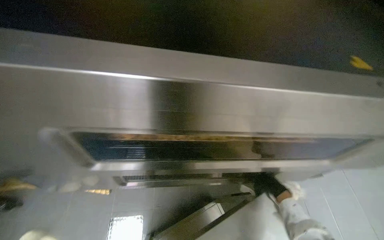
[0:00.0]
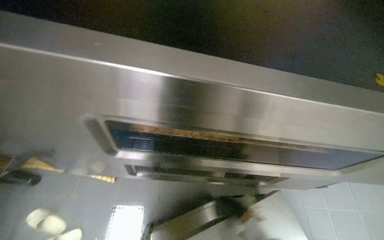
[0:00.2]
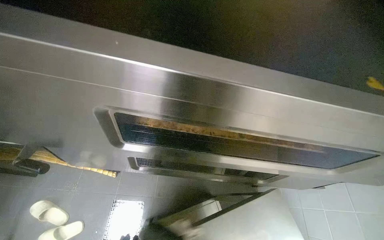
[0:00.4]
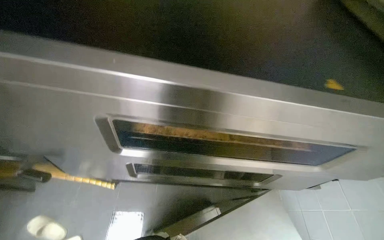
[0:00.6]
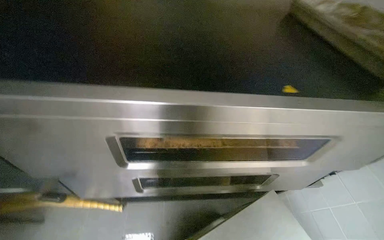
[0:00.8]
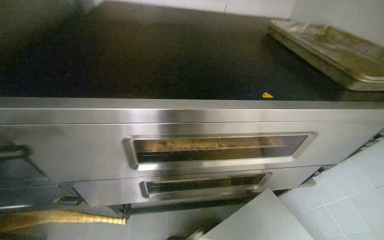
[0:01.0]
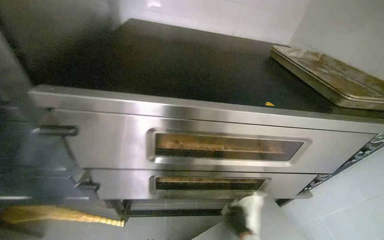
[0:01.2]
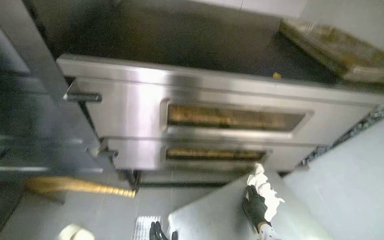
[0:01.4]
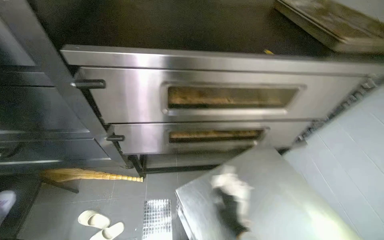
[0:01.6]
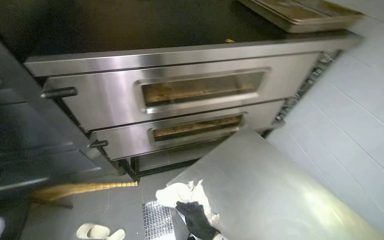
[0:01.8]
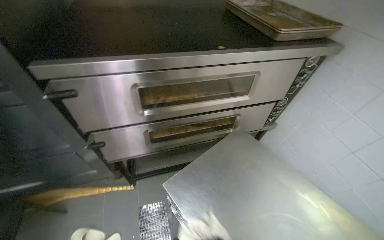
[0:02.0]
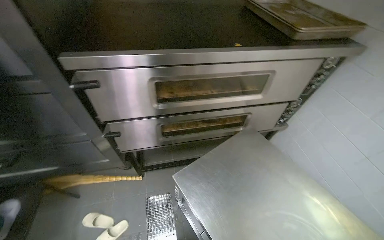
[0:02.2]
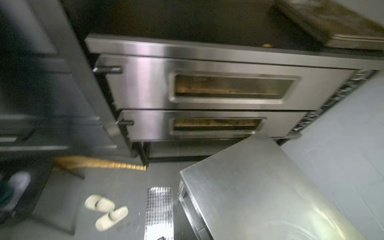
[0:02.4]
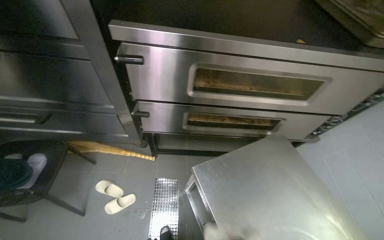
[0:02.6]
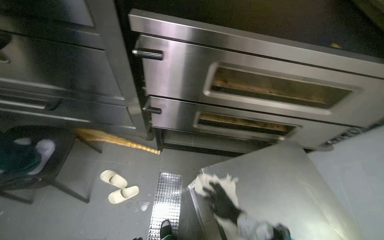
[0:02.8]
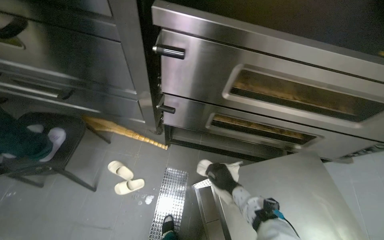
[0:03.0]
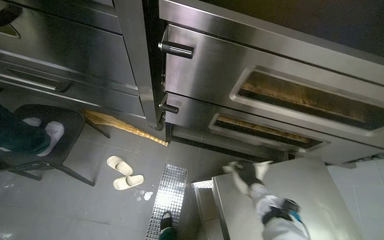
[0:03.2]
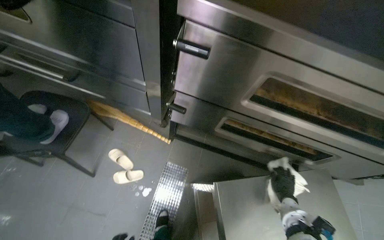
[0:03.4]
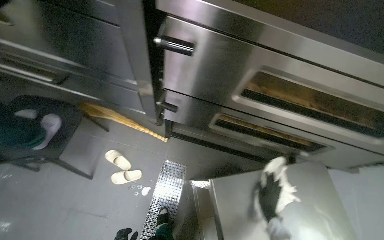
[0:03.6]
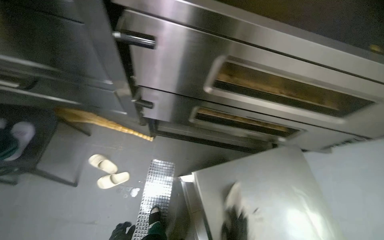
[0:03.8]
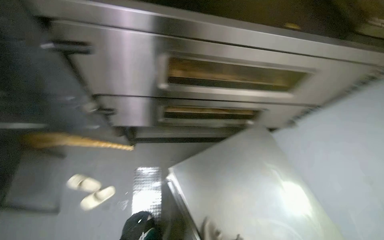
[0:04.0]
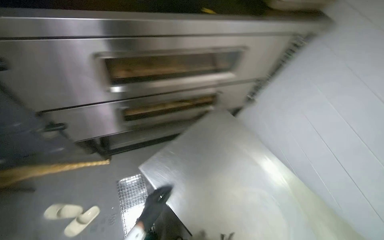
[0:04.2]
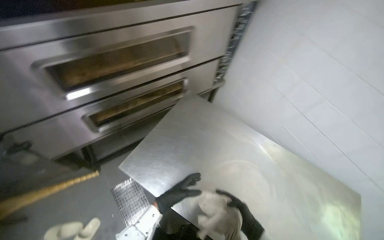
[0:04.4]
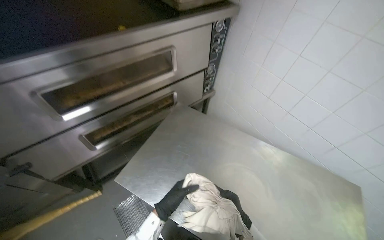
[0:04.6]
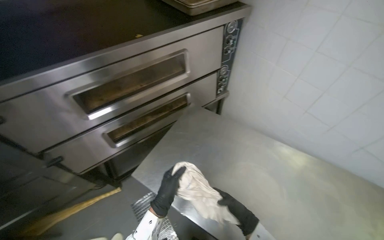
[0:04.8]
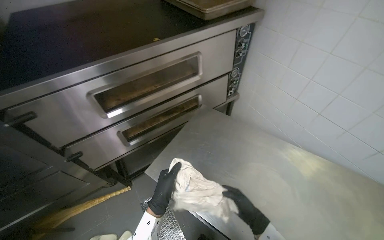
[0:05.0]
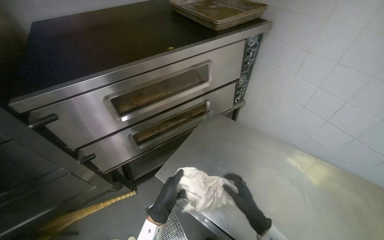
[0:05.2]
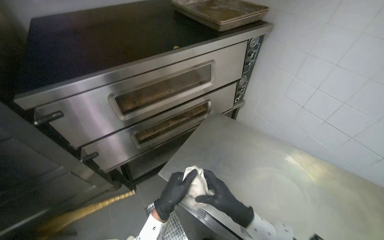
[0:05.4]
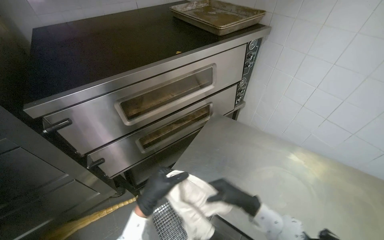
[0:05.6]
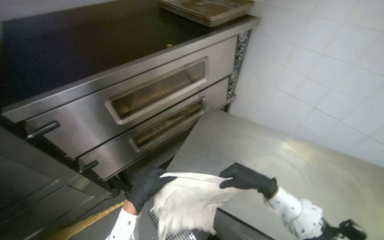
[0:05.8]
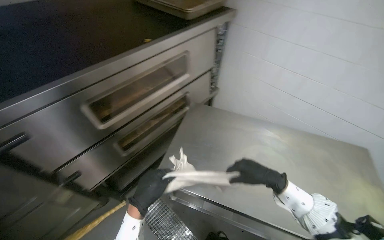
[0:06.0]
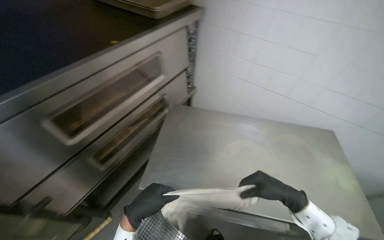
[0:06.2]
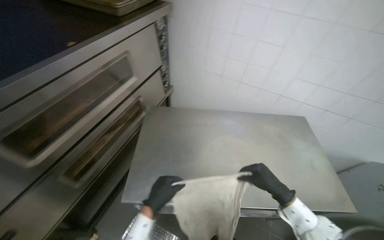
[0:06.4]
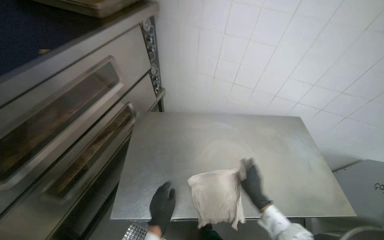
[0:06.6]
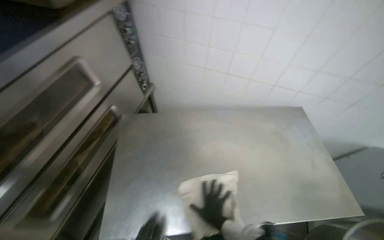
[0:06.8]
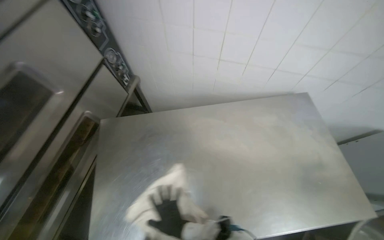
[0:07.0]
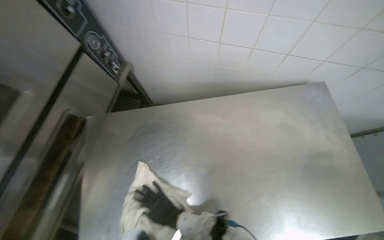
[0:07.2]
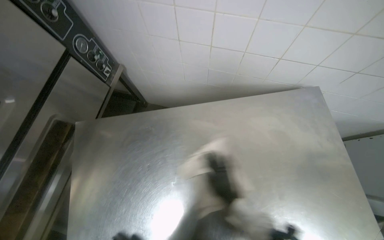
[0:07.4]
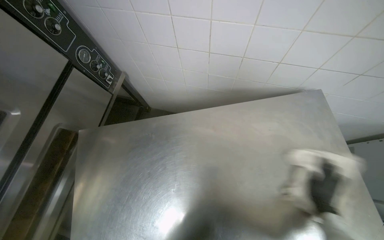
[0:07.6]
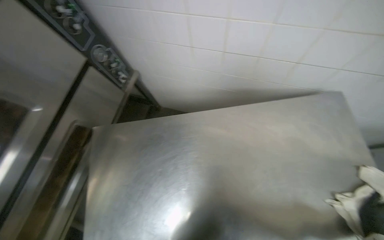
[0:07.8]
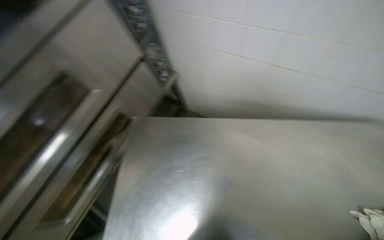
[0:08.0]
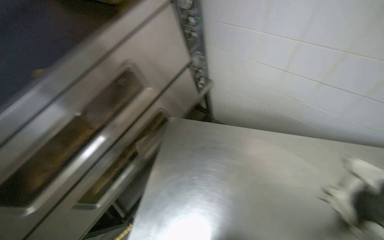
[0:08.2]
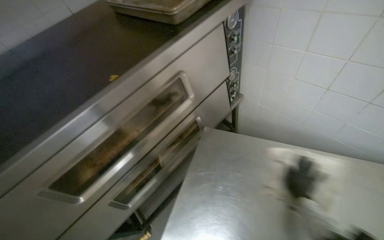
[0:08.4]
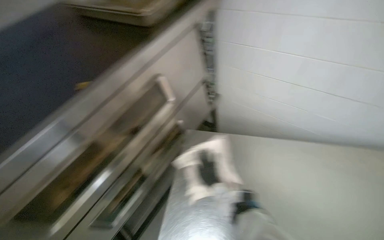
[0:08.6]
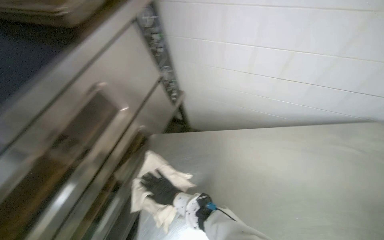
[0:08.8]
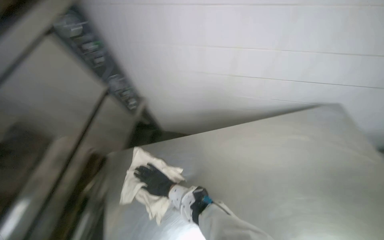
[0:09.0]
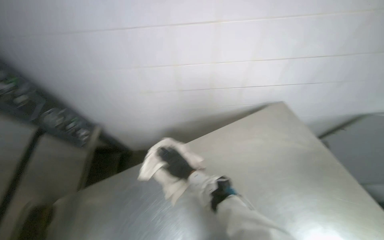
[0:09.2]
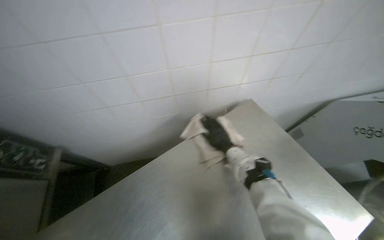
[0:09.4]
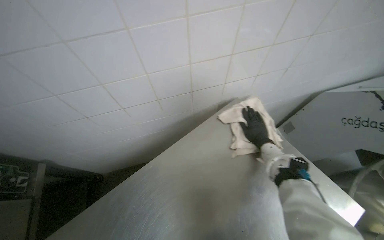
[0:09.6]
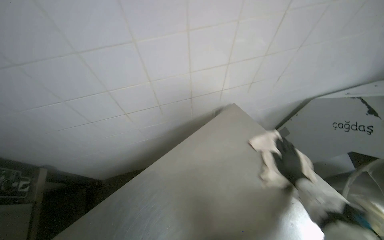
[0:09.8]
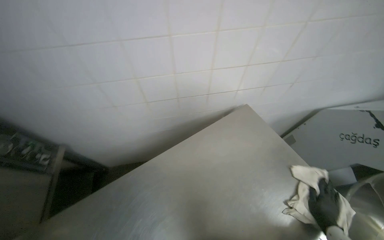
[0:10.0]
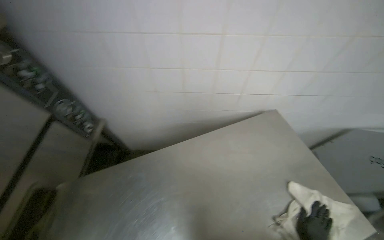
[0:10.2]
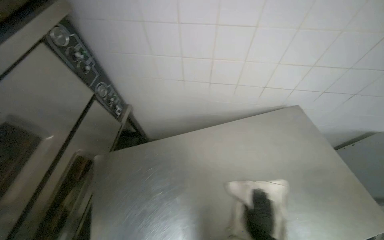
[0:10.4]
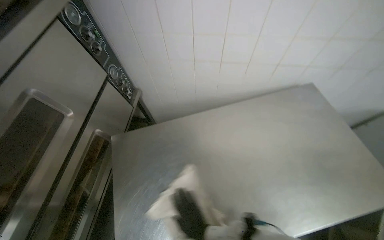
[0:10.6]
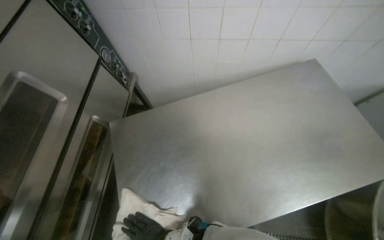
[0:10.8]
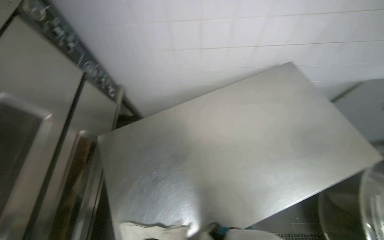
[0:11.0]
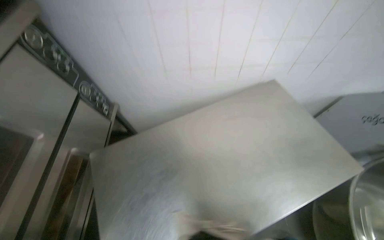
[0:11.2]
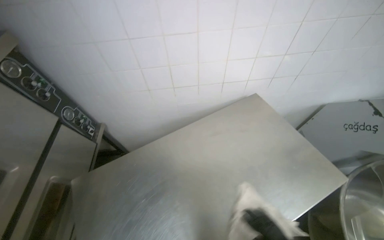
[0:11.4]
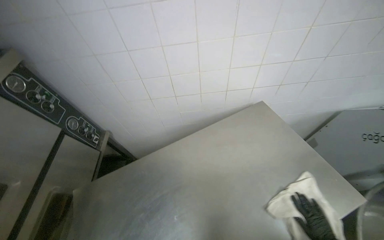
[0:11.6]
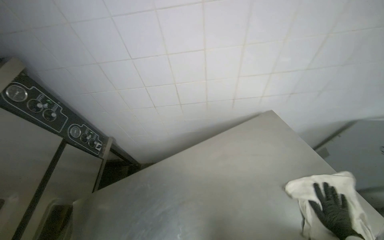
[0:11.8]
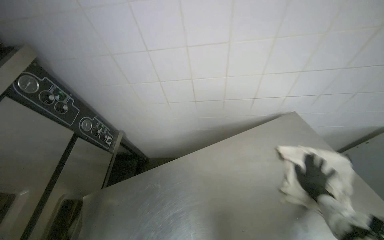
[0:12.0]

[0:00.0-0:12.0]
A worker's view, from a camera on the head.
Job: wiping surfaces.
The whole recording: Cleaning kitchen surfaces. The worker wrings a cloth and wipes down the metal kitchen countertop and oven doors.
0:03.0 to 0:04.4: The head rotates some 45 degrees to the right.
0:04.4 to 0:06.0: The left hand shifts roughly 15 cm nearer to the camera.
0:06.0 to 0:07.6: The head travels approximately 60 cm. The head turns to the right by some 25 degrees. The view tips downward by some 20 degrees.
0:09.0 to 0:10.4: The head turns to the left by roughly 20 degrees.

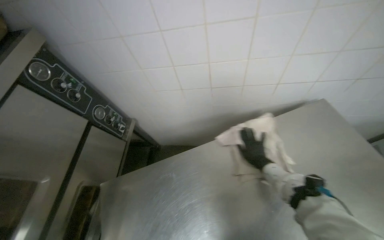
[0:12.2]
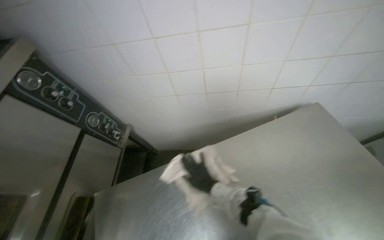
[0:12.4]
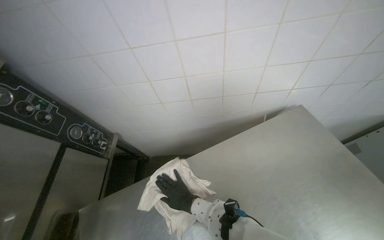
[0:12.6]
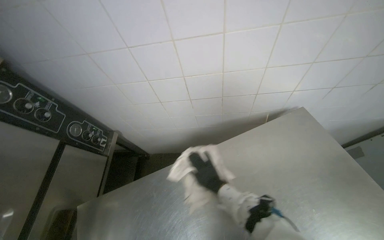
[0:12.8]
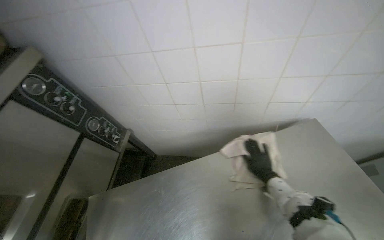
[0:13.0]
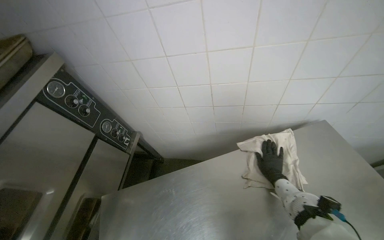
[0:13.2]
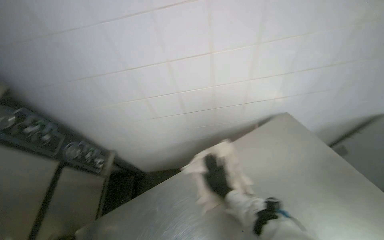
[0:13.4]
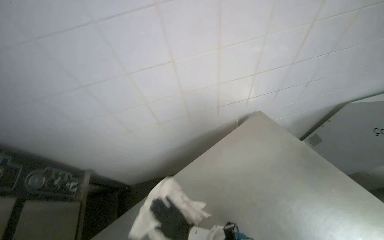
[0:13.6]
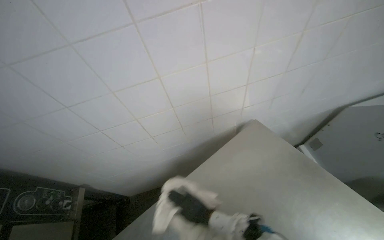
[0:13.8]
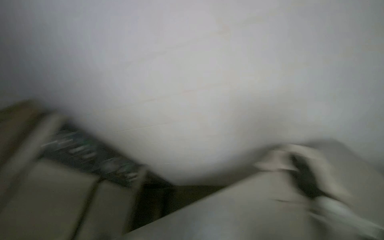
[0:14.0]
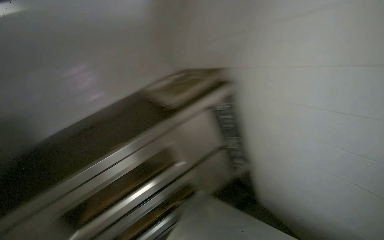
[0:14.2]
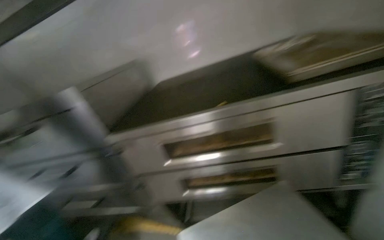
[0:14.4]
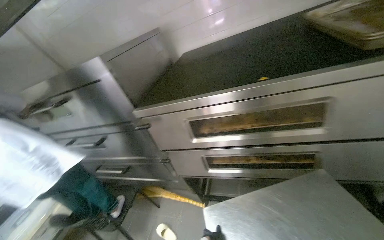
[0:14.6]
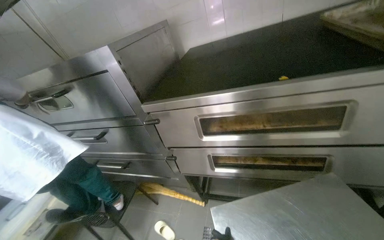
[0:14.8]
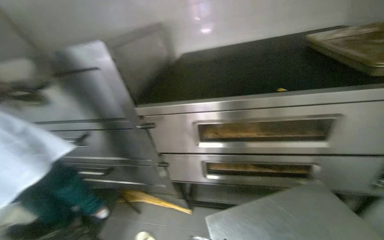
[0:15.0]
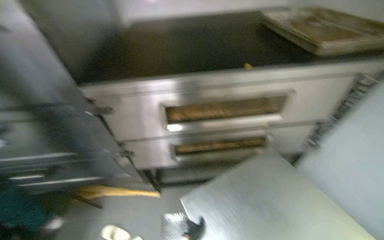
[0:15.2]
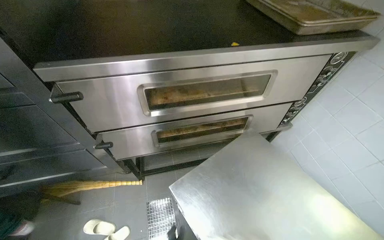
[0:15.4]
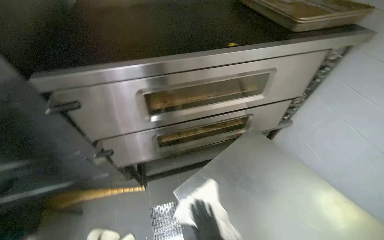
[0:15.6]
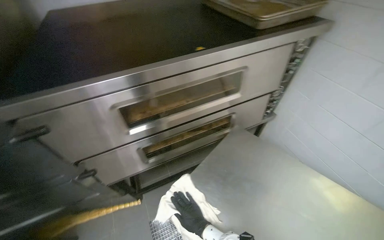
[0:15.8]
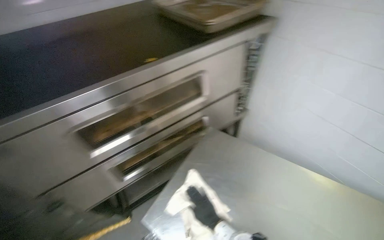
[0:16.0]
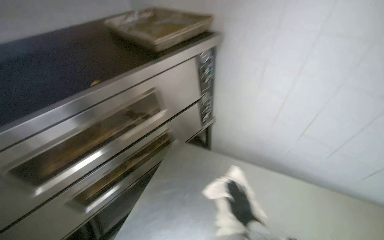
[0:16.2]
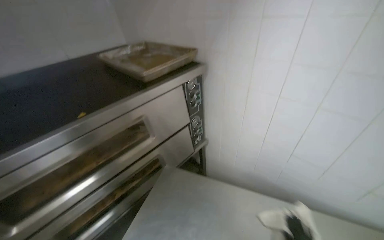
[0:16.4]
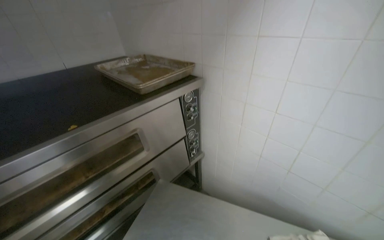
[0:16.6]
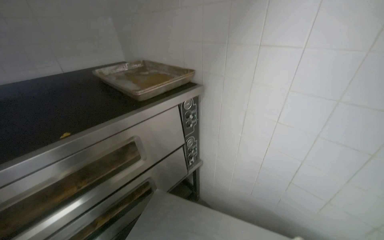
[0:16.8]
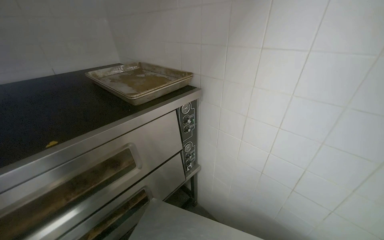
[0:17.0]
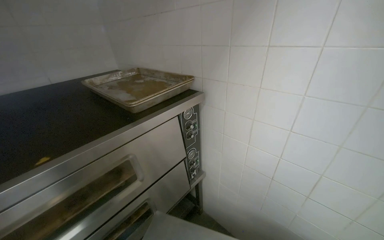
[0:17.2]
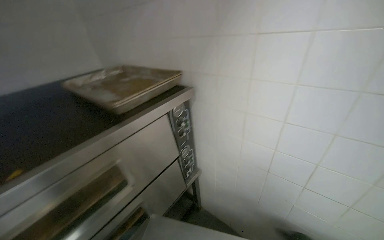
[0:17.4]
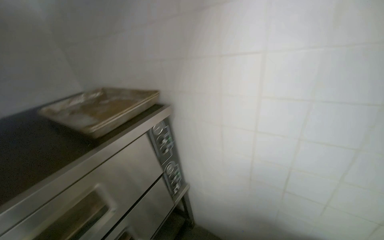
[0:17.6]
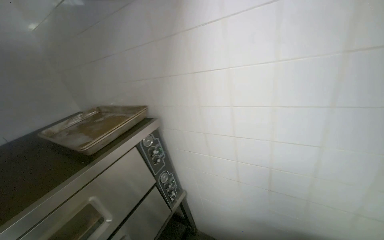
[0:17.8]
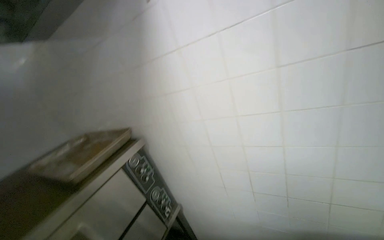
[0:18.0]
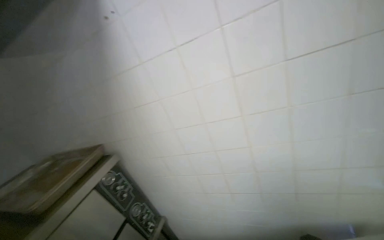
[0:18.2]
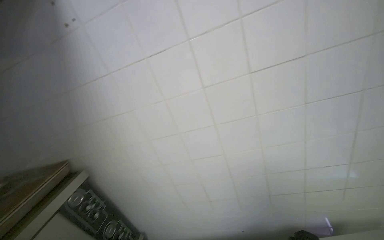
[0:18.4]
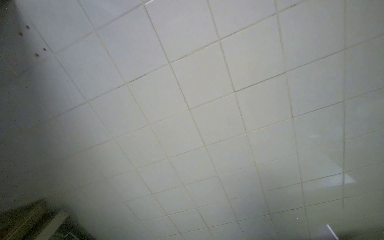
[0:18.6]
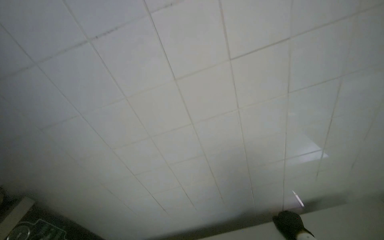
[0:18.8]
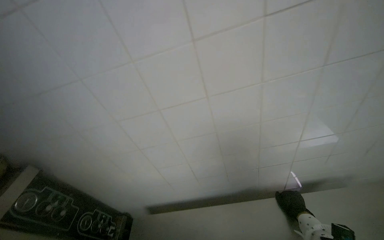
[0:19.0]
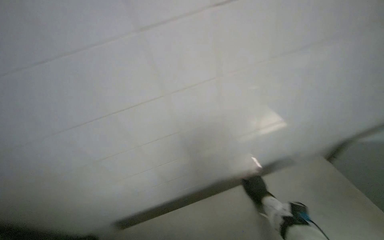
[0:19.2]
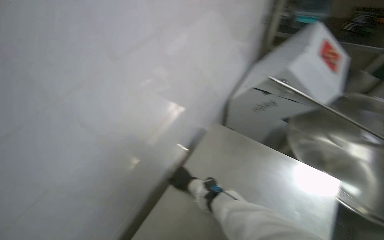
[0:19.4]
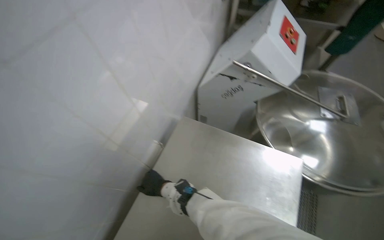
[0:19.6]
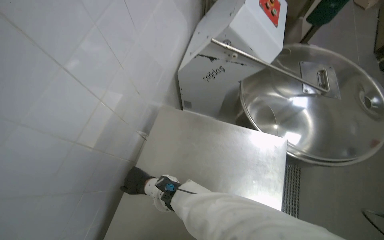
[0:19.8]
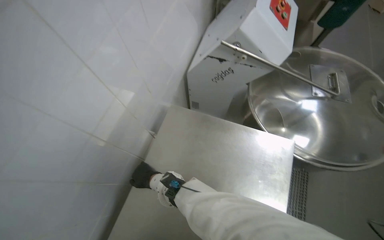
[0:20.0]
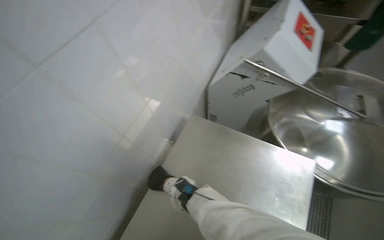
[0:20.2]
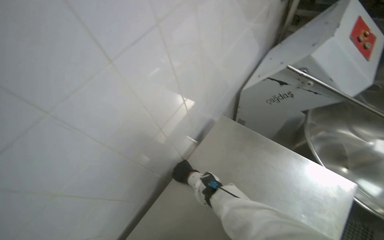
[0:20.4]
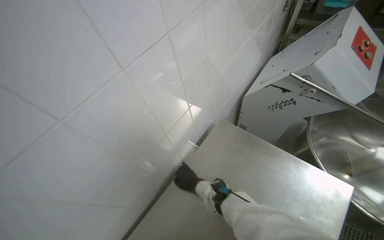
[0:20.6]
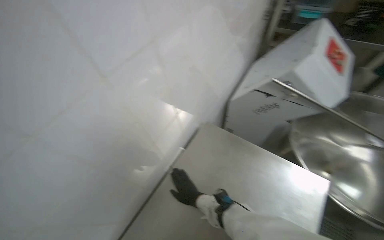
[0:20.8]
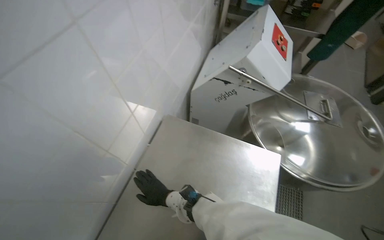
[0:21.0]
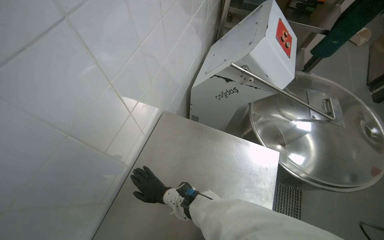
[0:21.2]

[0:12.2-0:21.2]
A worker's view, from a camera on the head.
Job: wiping surfaces.
The whole recording: Cleaning kitchen surfaces. The worker wrings a cloth and wipes down the metal kitchen countertop and oven doors.
0:12.2 to 0:13.8: The wearer looks approximately 20 degrees further to the right.
0:13.8 to 0:15.2: The head travels about 50 cm. The head turns to the left by some 75 degrees. The camera pitches downward, by approximately 30 degrees.
0:15.2 to 0:16.6: The wearer looks approximately 40 degrees further to the right.
0:16.6 to 0:18.2: The wearer looks approximately 35 degrees further to the right. The view tips upward by roughly 20 degrees.
0:18.2 to 0:19.8: The wearer's head swings some 45 degrees to the right. The view tips downward by about 25 degrees.
